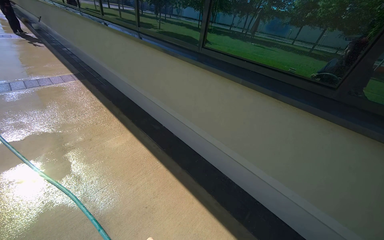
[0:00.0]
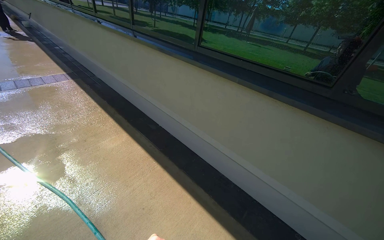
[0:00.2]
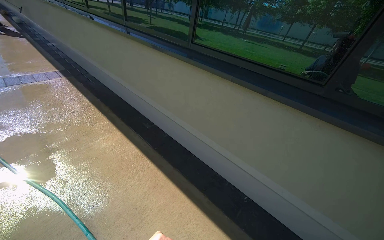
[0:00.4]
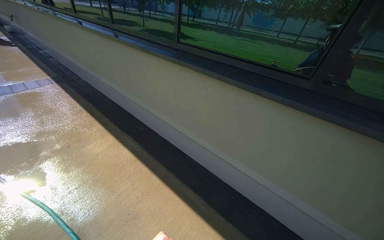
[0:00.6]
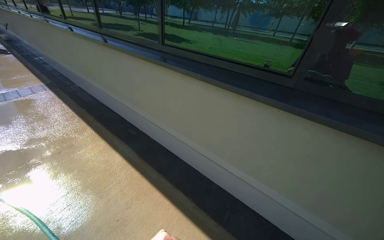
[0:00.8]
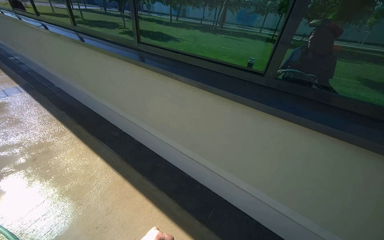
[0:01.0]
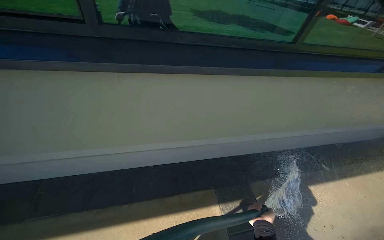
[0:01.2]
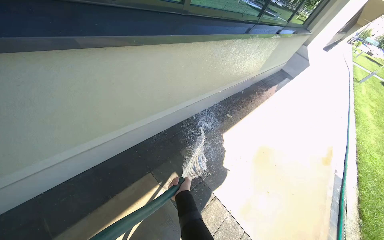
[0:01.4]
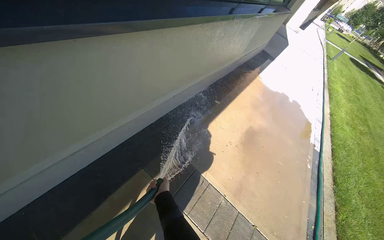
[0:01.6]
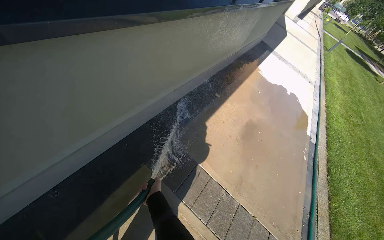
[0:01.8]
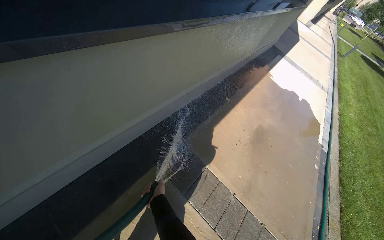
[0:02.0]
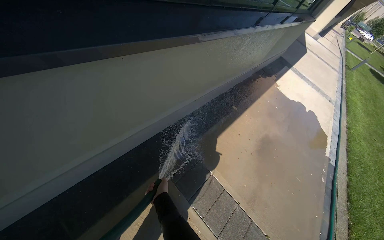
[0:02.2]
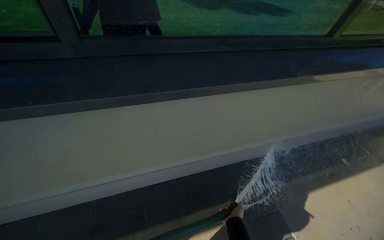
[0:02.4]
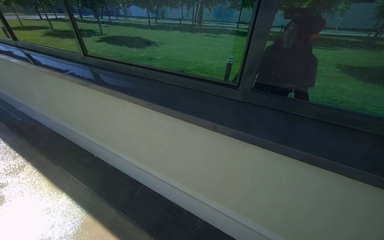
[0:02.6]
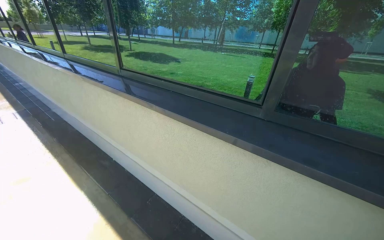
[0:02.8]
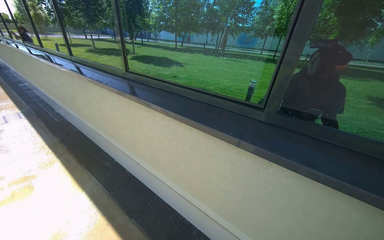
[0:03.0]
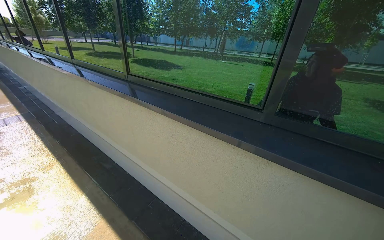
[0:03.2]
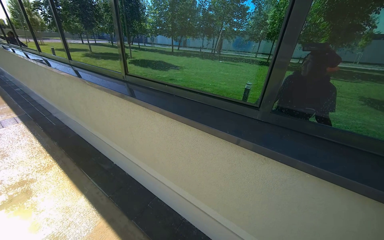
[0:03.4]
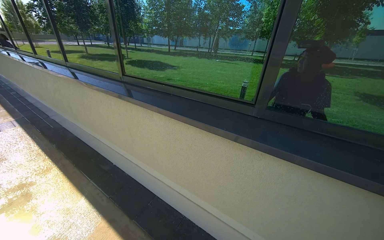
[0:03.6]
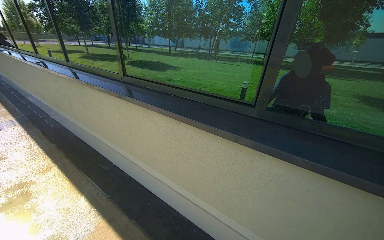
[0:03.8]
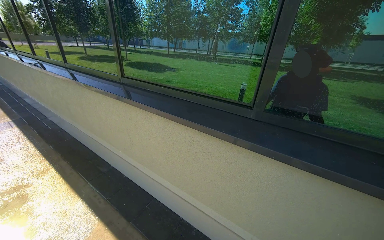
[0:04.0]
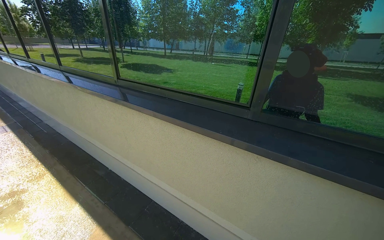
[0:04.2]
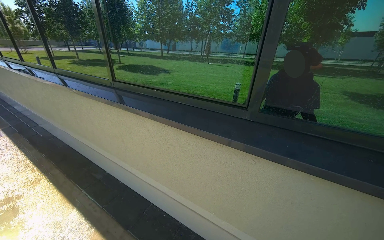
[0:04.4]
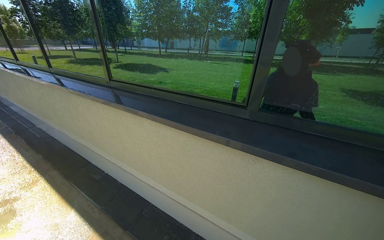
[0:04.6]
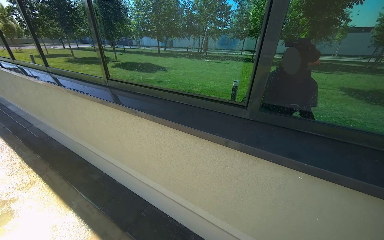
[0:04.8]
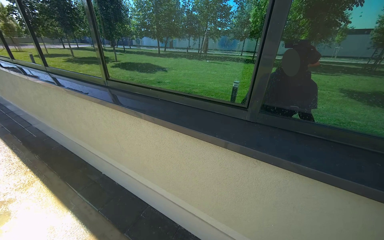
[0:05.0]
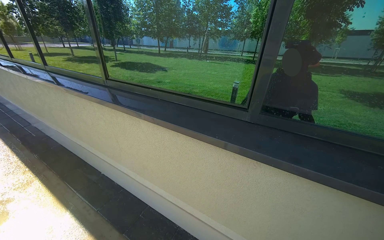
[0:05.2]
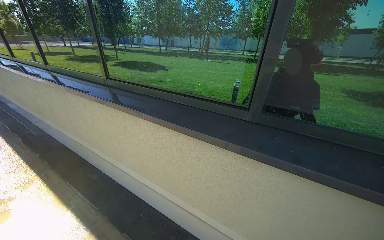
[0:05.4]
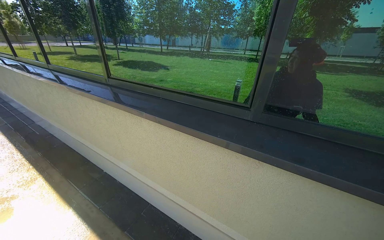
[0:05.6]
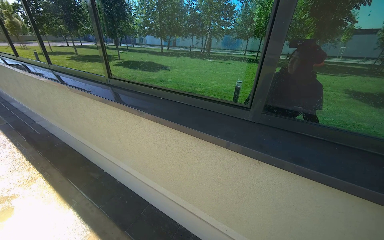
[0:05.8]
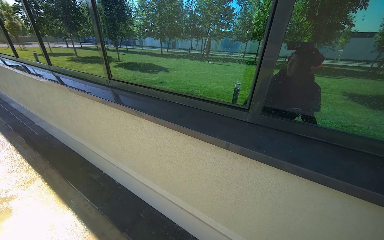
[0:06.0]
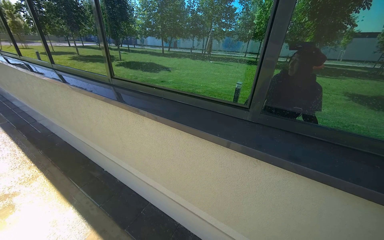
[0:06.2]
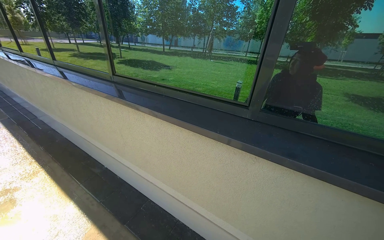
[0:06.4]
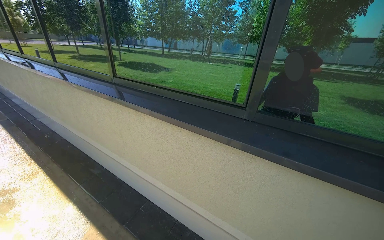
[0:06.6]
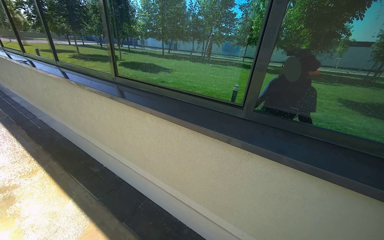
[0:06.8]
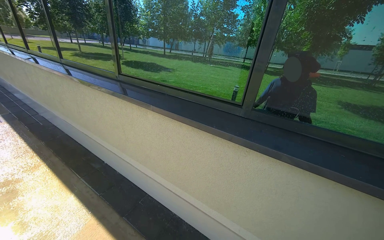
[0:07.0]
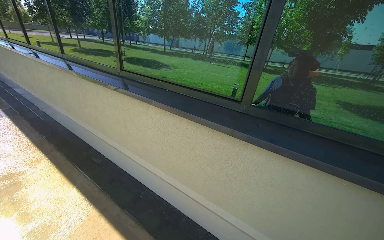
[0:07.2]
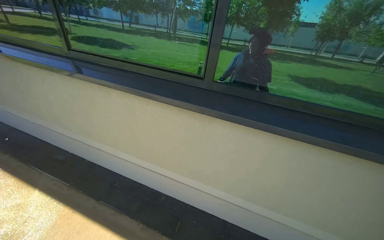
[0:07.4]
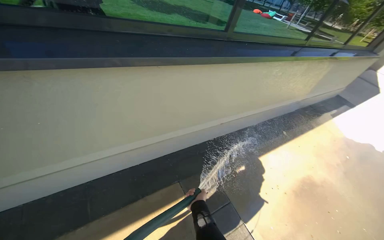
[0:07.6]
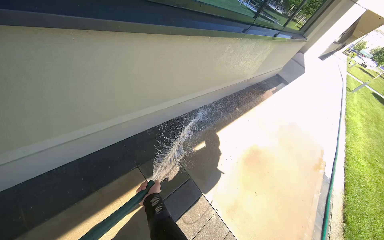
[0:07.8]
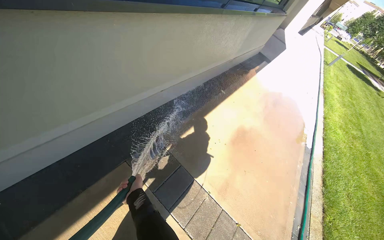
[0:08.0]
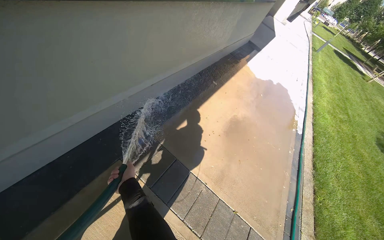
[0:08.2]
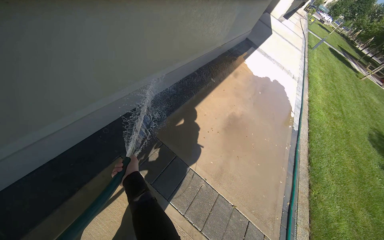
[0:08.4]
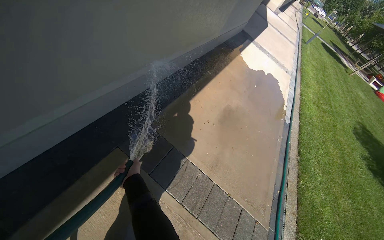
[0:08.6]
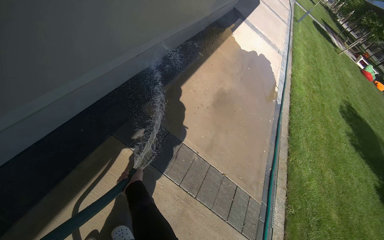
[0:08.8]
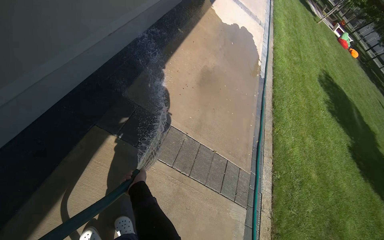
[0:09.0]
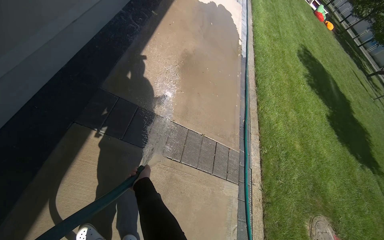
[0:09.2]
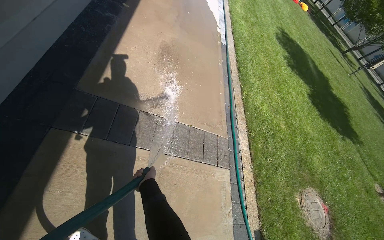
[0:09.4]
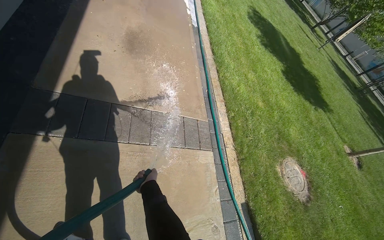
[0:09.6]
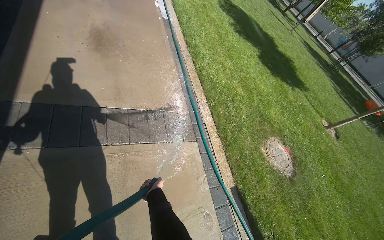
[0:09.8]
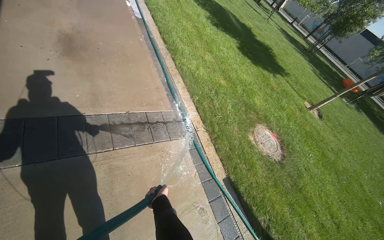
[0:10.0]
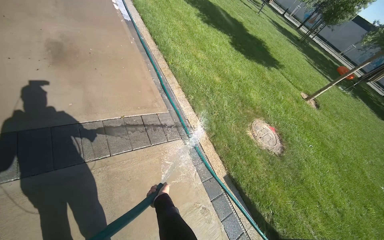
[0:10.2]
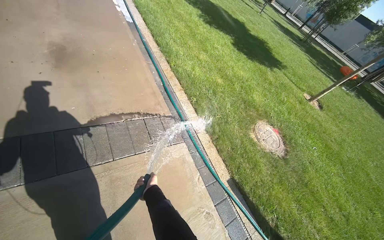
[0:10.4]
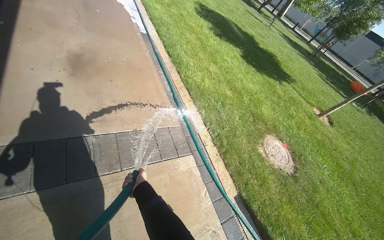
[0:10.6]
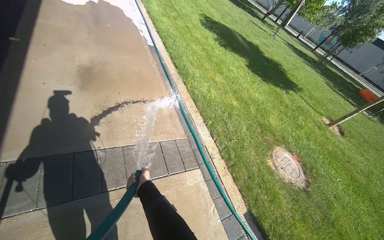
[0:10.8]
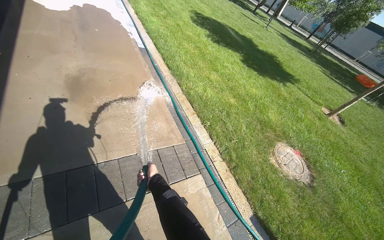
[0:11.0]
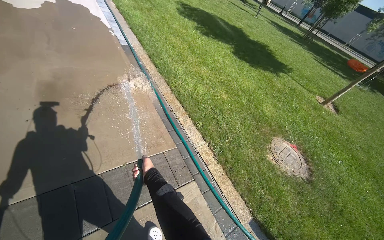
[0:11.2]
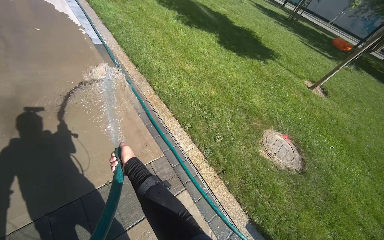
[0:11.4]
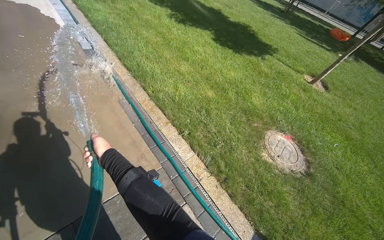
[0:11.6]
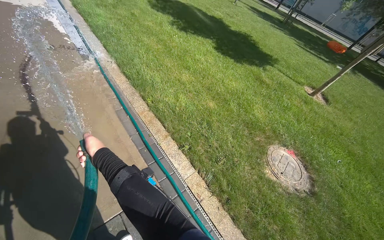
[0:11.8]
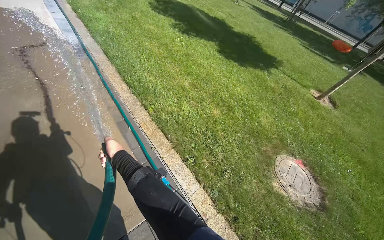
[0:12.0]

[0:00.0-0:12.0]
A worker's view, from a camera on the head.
Job: sweeping floor.
The whole recording: Rinsing concrete ground. The worker sprays water from a hose onto the concrete ground.
0:00.0 to 0:01.6: The head travels approximately 70 cm. The head turns to the right by approximately 40 degrees. The view tilts roughly 15 degrees downward.
0:06.0 to 0:07.6: The view pans to the right by some 20 degrees.
0:09.0 to 0:10.4: The head travels roughly 50 cm. The head rotates approximately 45 degrees to the right. The view tilts roughly 10 degrees downward.
0:10.4 to 0:12.0: The wearer moves roughly 1 m.

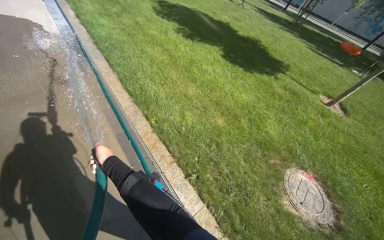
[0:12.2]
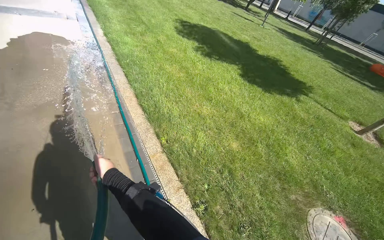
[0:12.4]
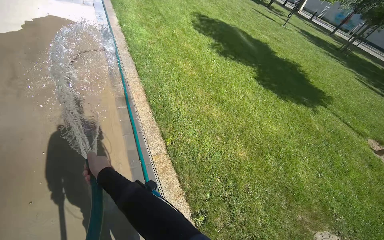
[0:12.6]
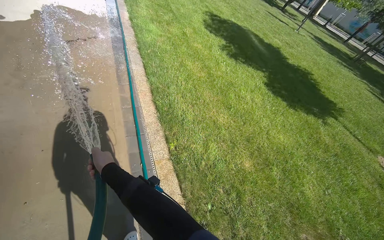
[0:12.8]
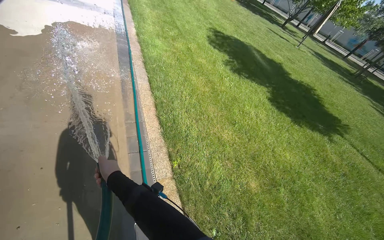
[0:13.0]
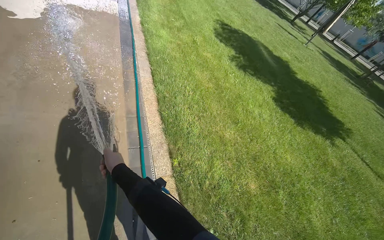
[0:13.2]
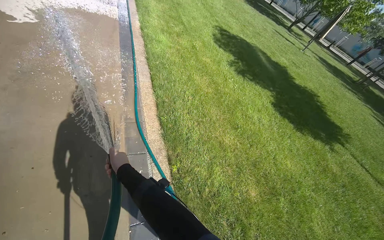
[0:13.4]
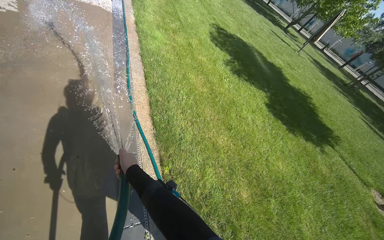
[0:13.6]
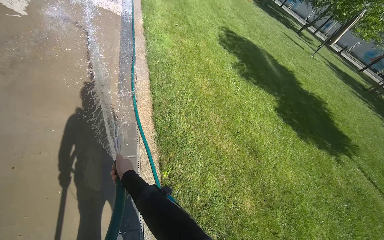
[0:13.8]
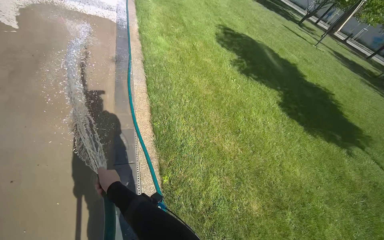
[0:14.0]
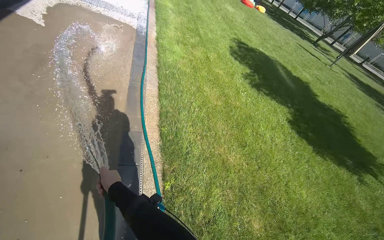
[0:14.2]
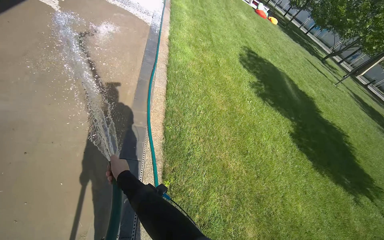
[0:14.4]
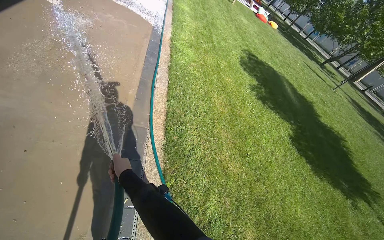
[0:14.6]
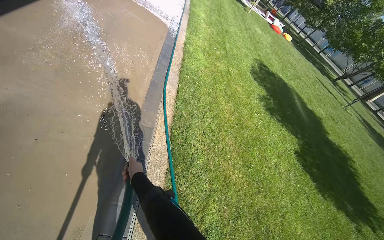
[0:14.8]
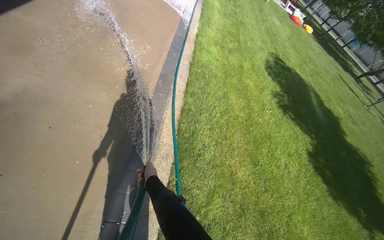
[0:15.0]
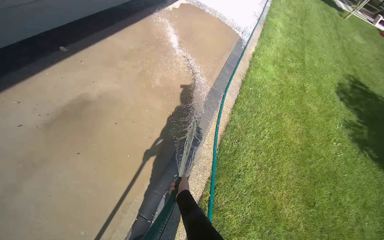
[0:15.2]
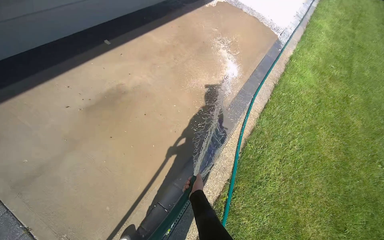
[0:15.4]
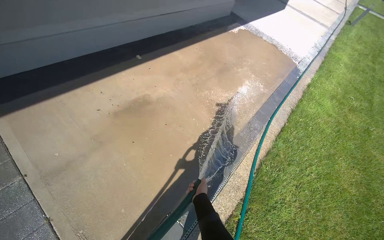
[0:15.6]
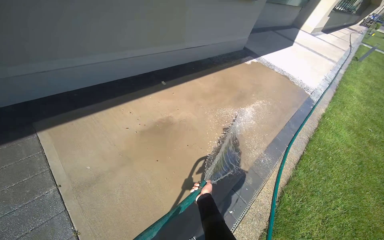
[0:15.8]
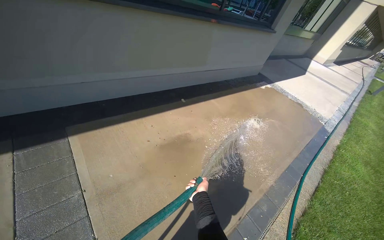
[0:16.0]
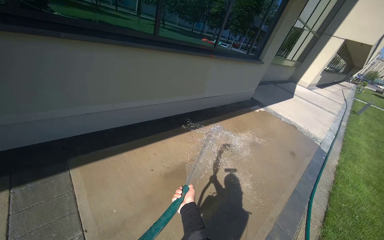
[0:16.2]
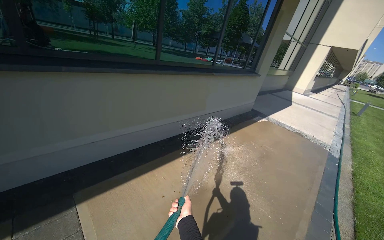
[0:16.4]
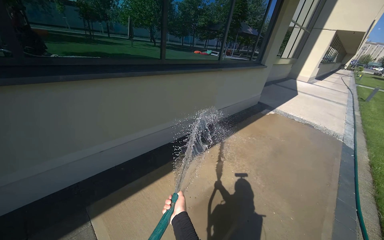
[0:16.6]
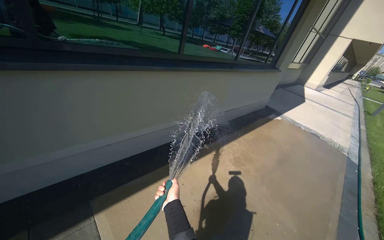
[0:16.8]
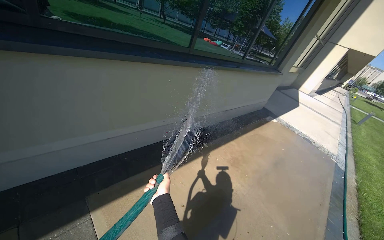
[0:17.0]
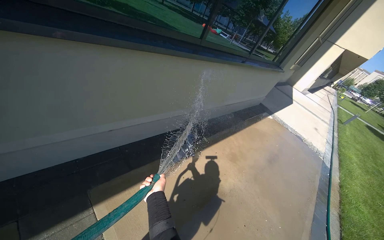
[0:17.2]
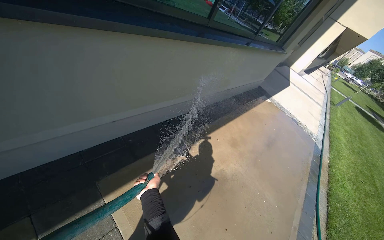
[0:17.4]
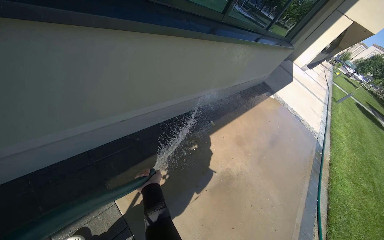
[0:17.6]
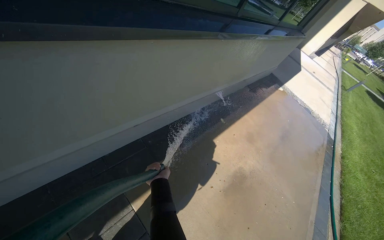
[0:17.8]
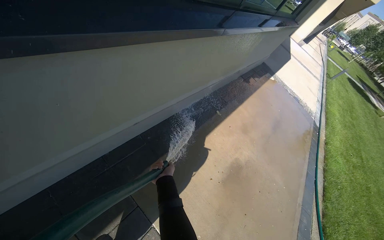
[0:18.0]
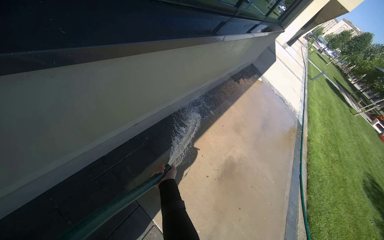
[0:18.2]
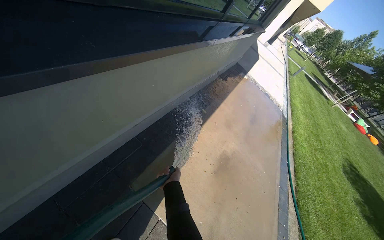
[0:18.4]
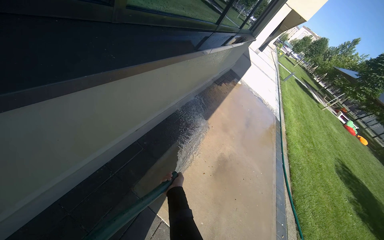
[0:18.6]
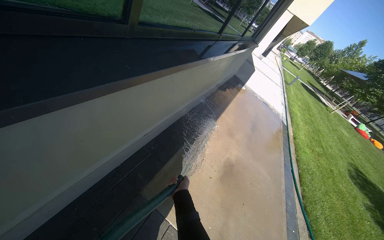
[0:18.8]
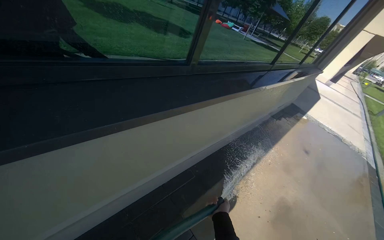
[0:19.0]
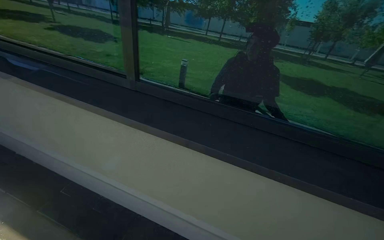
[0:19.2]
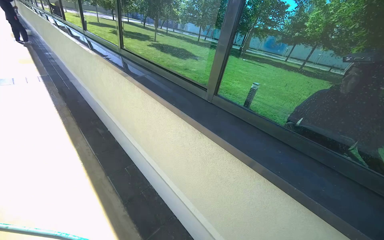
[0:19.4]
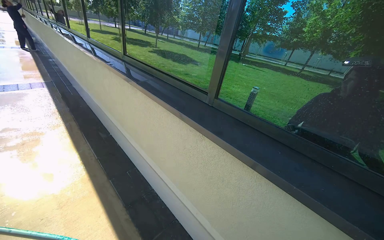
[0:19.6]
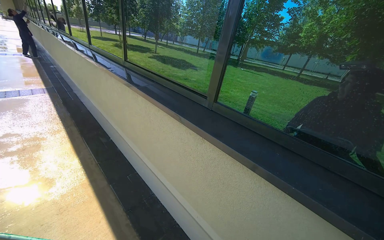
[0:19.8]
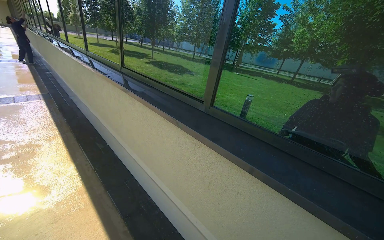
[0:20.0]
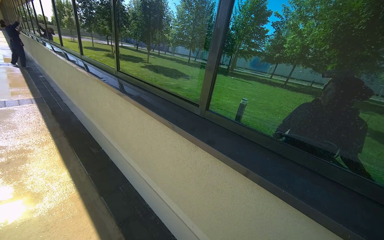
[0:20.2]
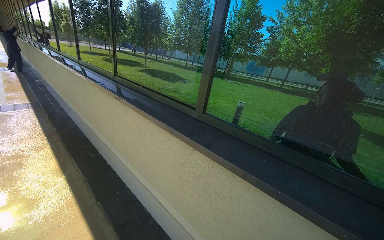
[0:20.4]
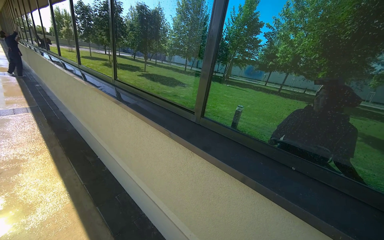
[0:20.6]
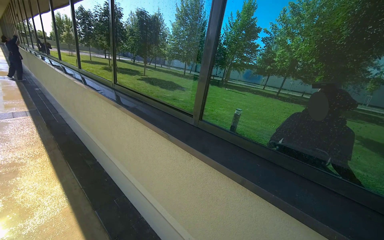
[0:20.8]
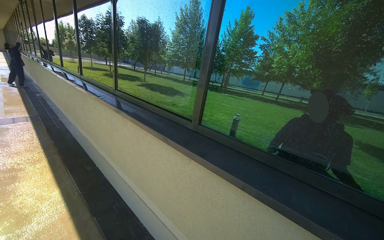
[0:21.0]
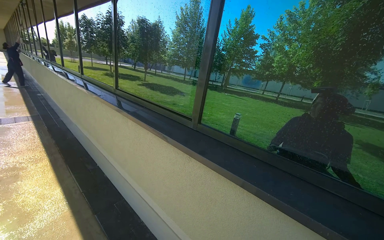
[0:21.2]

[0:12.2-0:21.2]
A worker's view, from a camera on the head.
Job: sweeping floor.
The whole recording: Rinsing concrete ground. The worker sprays water from a hose onto the concrete ground.
0:12.2 to 0:13.8: The wearer moves about 70 cm.
0:13.8 to 0:15.2: The wearer looks about 35 degrees further to the left.
0:15.2 to 0:16.6: The wearer moves some 90 cm. The wearer's head swings some 20 degrees to the left. The wearer looks about 30 degrees further upward.
0:16.6 to 0:18.2: The camera is carried roughly 1 m. The camera is aimed roughly 15 degrees further to the right. The camera pitches downward, by roughly 25 degrees.
0:18.2 to 0:19.8: The wearer moves roughly 60 cm. The wearer's head swings some 95 degrees to the left. The wearer looks about 45 degrees further upward.
